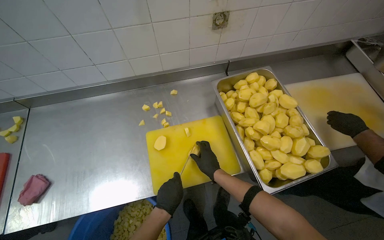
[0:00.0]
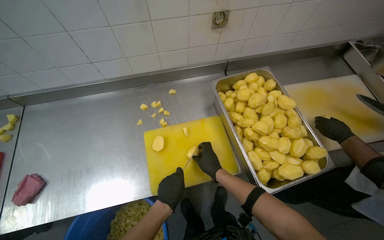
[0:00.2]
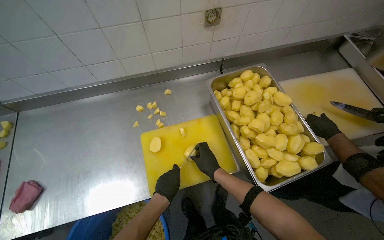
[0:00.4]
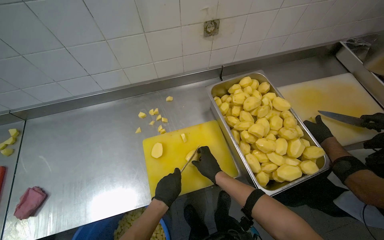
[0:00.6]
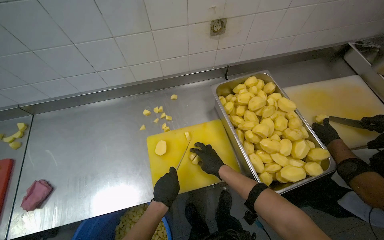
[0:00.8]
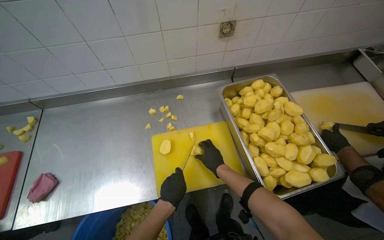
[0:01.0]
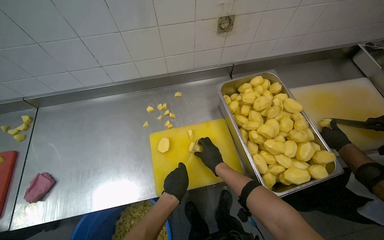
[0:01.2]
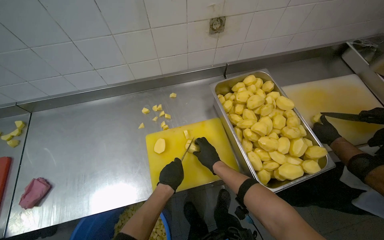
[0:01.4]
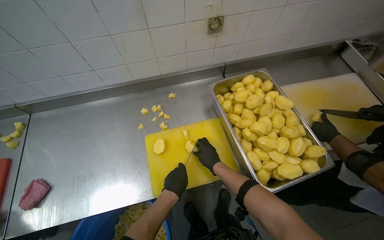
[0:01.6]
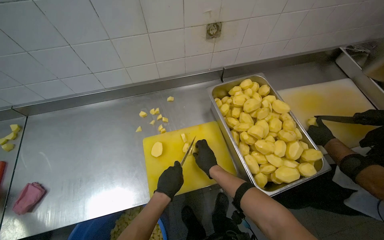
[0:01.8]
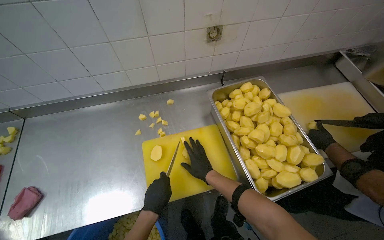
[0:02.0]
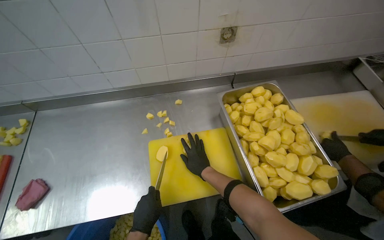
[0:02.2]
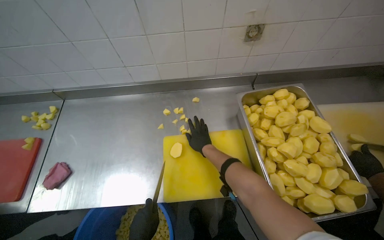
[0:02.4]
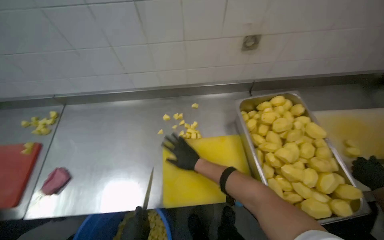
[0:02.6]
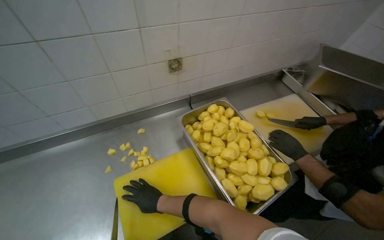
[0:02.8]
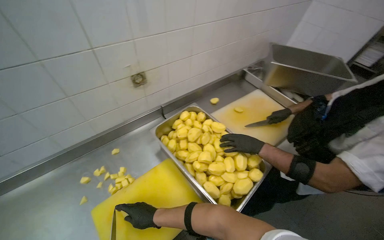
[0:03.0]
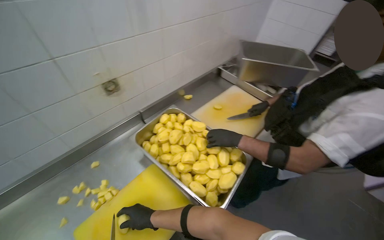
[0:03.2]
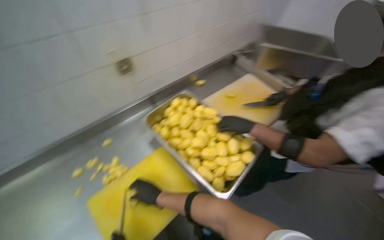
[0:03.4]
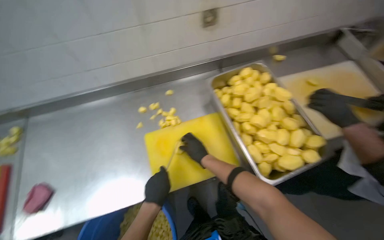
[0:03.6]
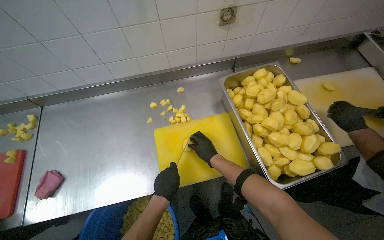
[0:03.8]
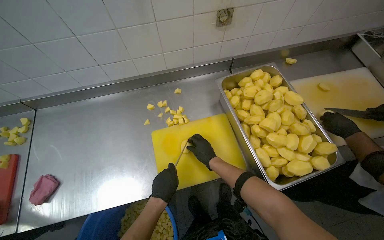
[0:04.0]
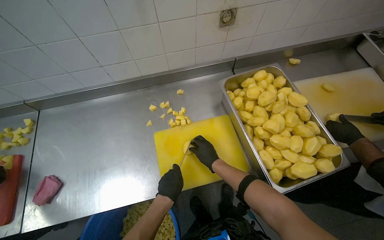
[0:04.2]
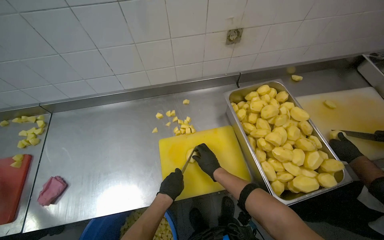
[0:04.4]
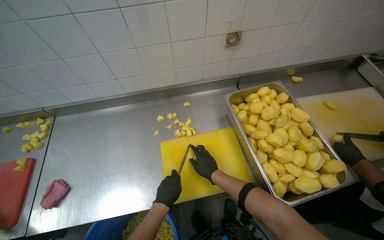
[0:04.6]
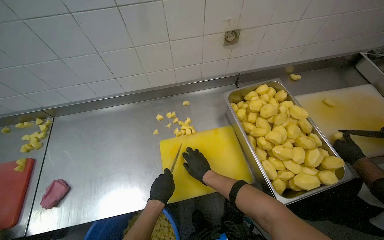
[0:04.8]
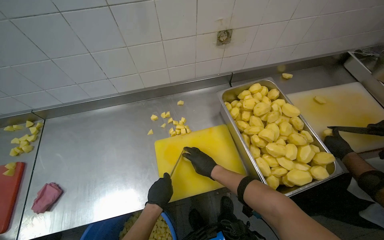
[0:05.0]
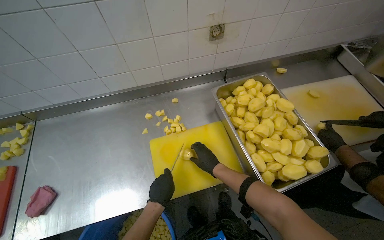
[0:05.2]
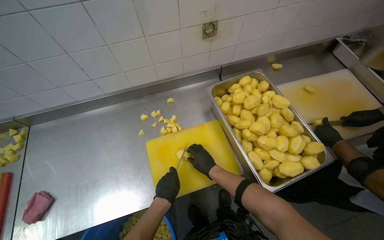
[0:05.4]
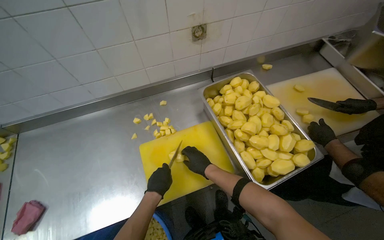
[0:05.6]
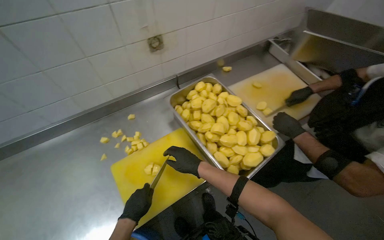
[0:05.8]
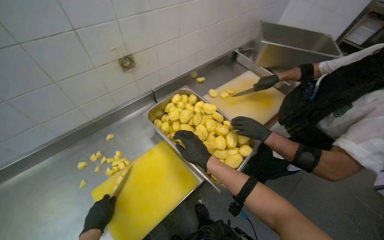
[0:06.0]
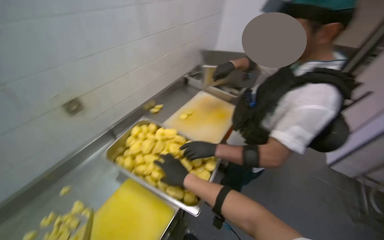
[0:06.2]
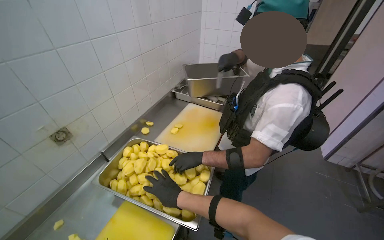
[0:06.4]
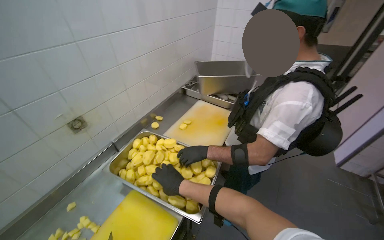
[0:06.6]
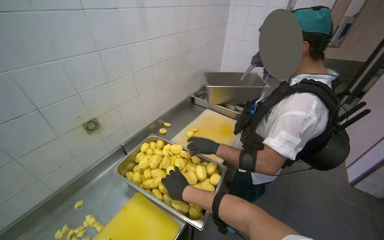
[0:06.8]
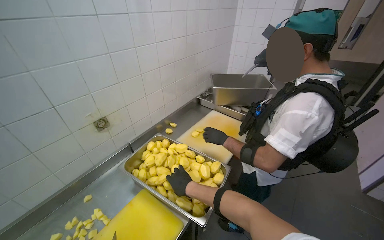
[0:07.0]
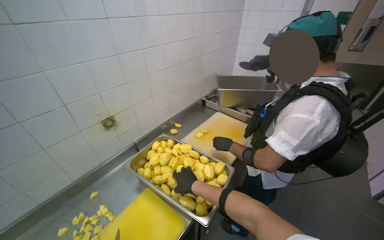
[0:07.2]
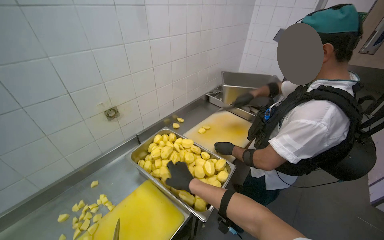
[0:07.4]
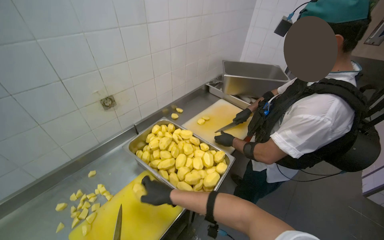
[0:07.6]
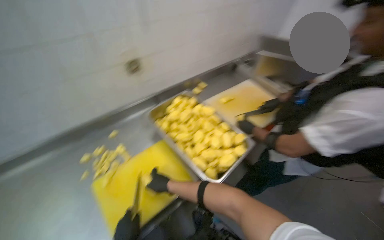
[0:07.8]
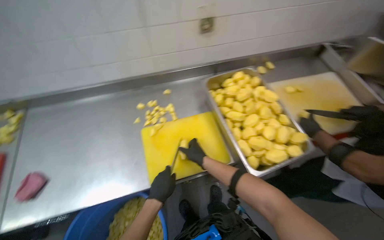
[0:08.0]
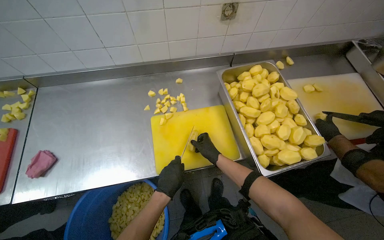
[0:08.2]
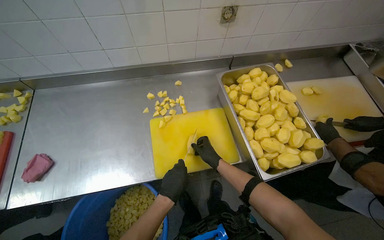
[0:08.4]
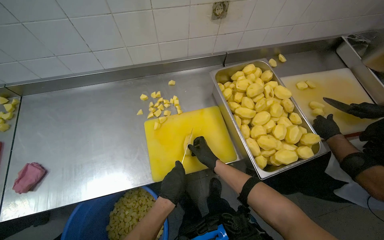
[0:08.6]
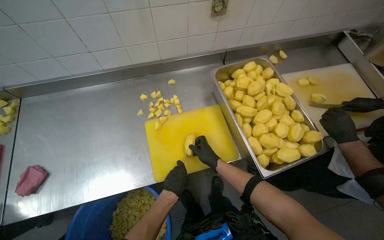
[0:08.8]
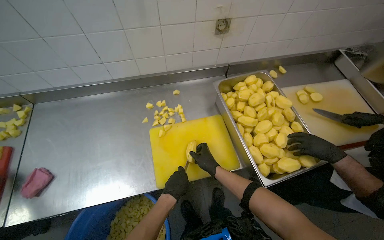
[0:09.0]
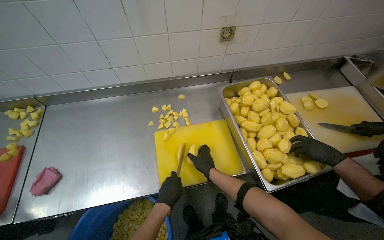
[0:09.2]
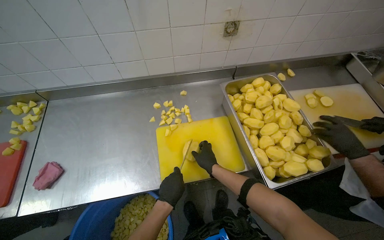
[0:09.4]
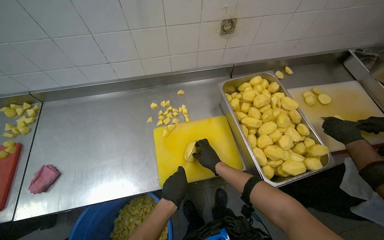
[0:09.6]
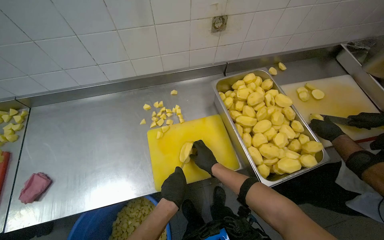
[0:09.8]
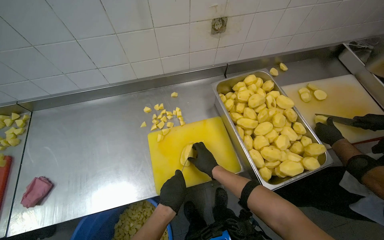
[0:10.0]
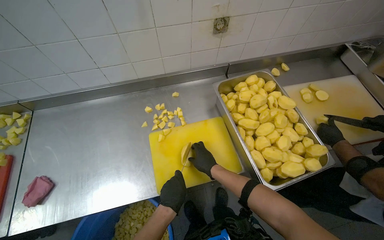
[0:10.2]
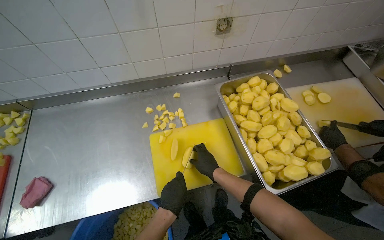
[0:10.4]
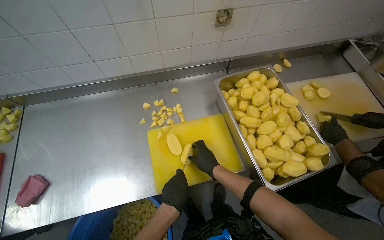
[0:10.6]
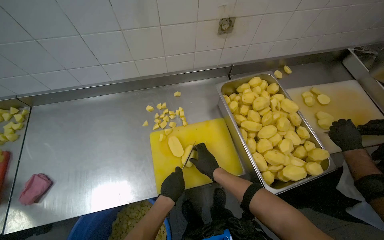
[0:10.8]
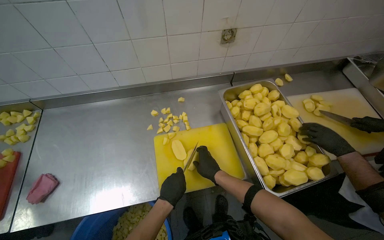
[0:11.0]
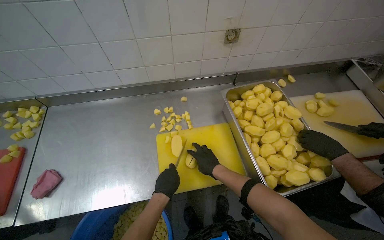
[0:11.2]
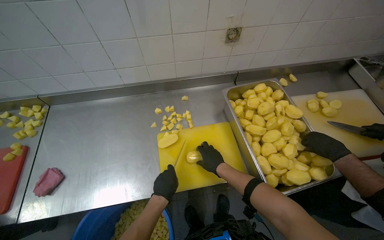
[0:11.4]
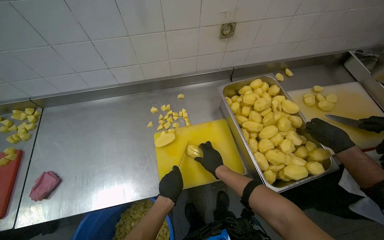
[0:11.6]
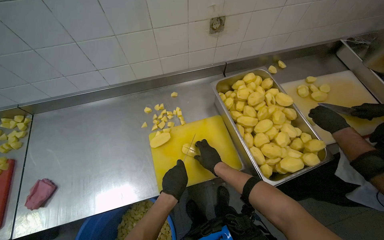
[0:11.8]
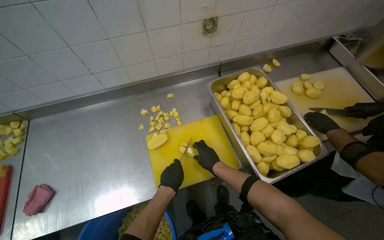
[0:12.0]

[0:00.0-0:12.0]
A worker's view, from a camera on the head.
Job: preparing food.
The whole recording: Cutting potatoes into cubes. The worker continues cutting peeled potatoes into cubes on a yellow cutting board.
0:00.0 to 0:01.6: The hands stay close to where they were, moving slightly.
0:01.6 to 0:03.0: The head turns to the right by some 25 degrees. The view tilts approximately 15 degrees upward.
0:03.0 to 0:04.4: The head turns to the left by approximately 25 degrees.
0:04.4 to 0:06.0: The wearer looks roughly 30 degrees further to the right.
0:07.6 to 0:09.0: The head rotates some 35 degrees to the left. The camera pitches downward, by approximately 20 degrees.
0:09.0 to 0:12.0: The hands make small movements and keep their place.

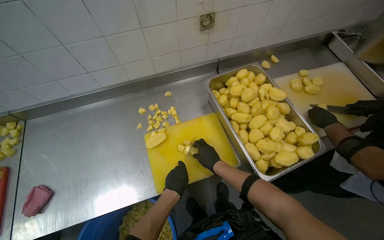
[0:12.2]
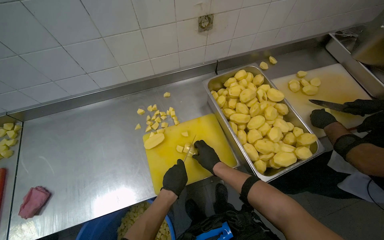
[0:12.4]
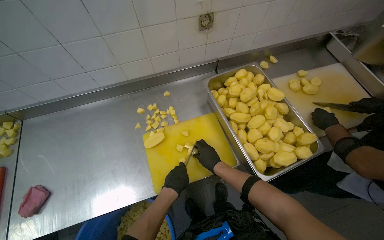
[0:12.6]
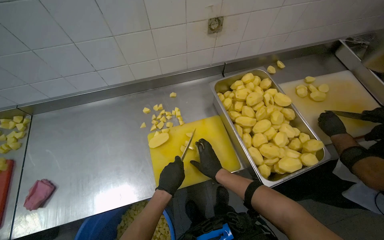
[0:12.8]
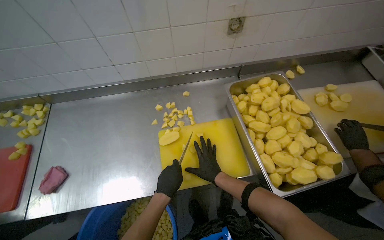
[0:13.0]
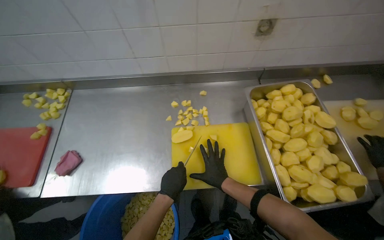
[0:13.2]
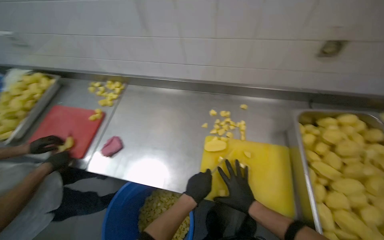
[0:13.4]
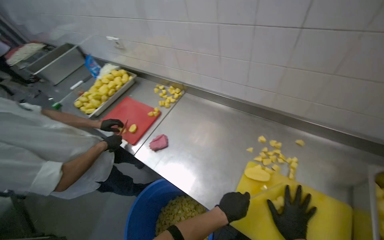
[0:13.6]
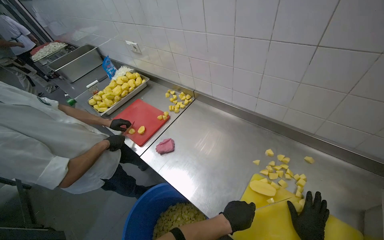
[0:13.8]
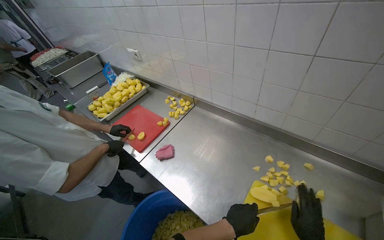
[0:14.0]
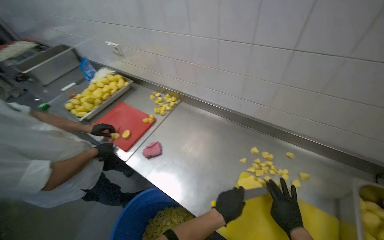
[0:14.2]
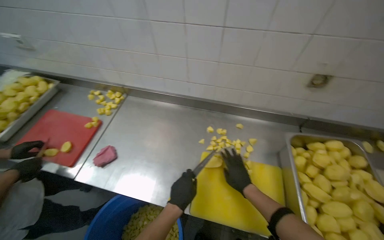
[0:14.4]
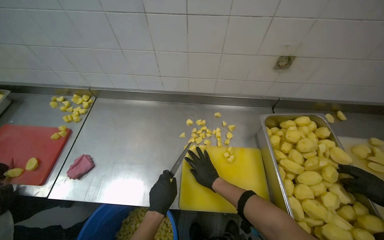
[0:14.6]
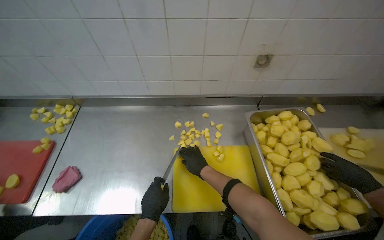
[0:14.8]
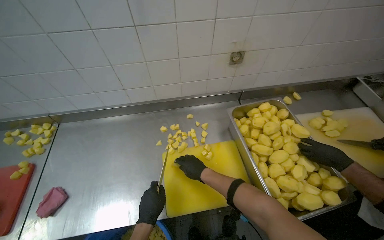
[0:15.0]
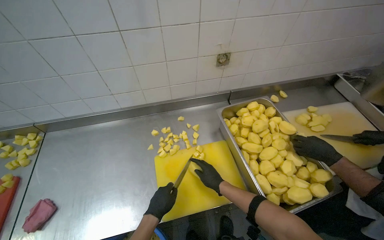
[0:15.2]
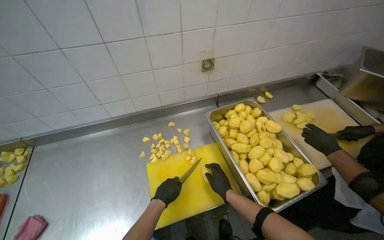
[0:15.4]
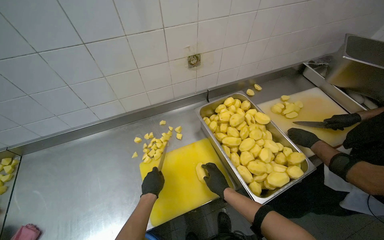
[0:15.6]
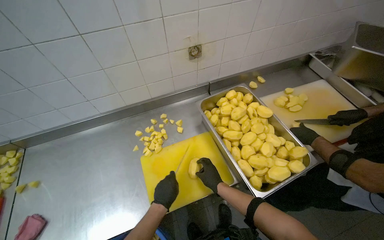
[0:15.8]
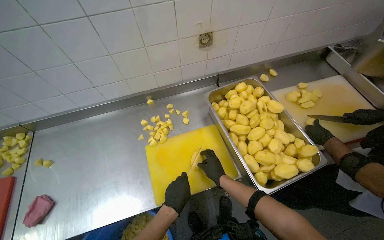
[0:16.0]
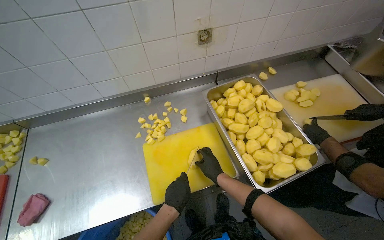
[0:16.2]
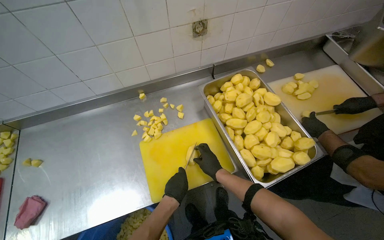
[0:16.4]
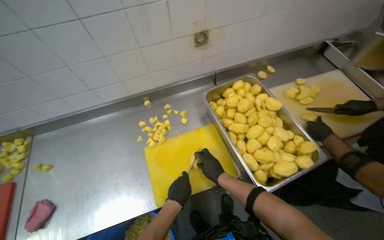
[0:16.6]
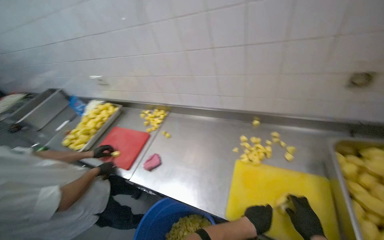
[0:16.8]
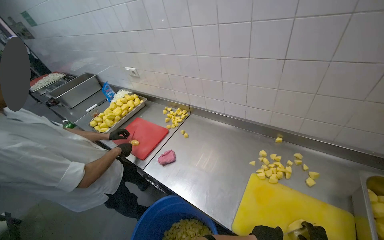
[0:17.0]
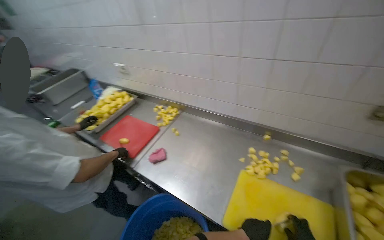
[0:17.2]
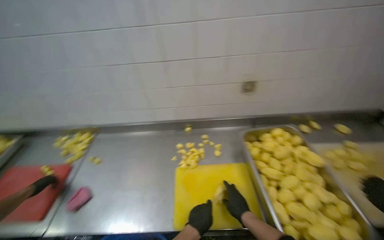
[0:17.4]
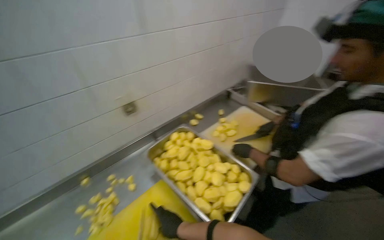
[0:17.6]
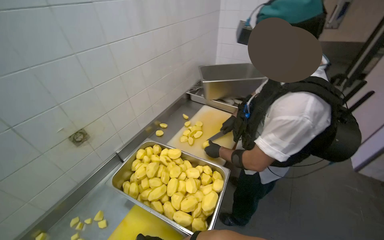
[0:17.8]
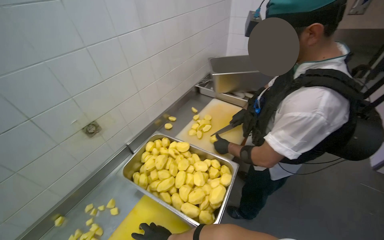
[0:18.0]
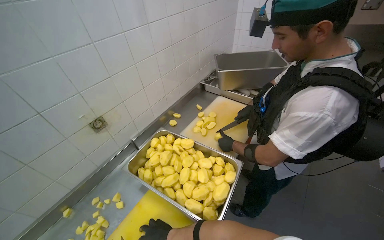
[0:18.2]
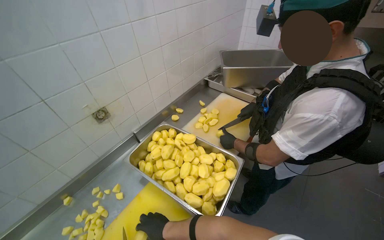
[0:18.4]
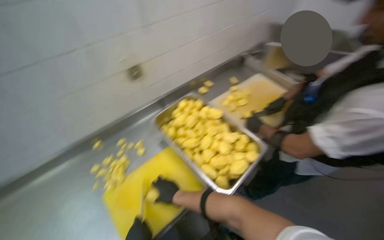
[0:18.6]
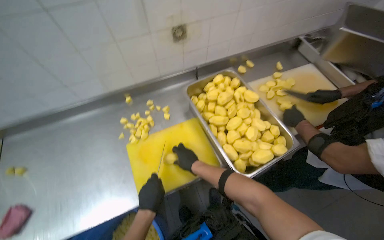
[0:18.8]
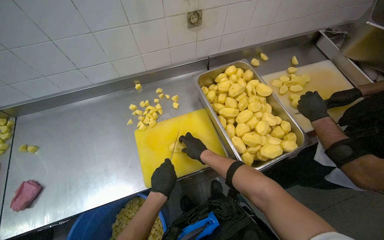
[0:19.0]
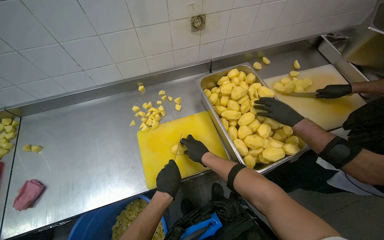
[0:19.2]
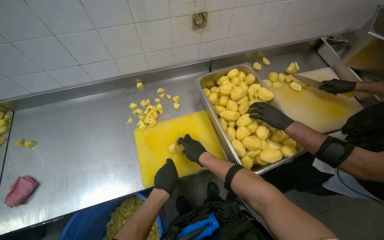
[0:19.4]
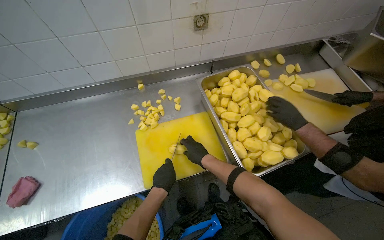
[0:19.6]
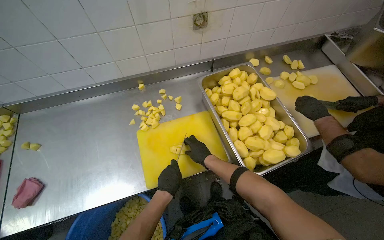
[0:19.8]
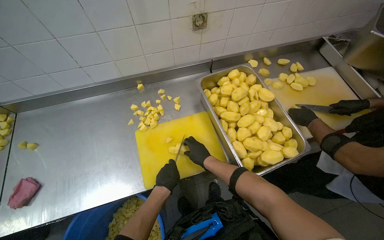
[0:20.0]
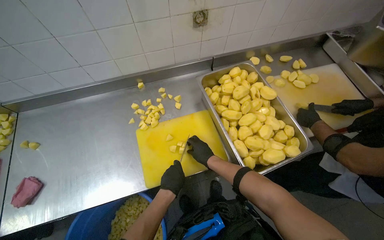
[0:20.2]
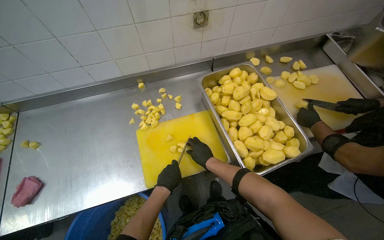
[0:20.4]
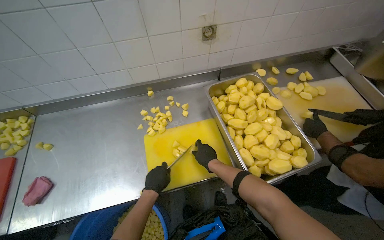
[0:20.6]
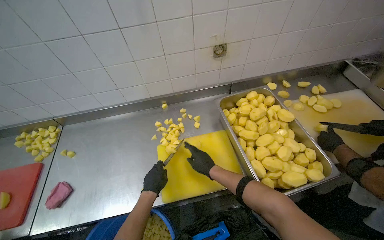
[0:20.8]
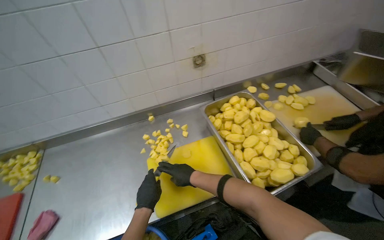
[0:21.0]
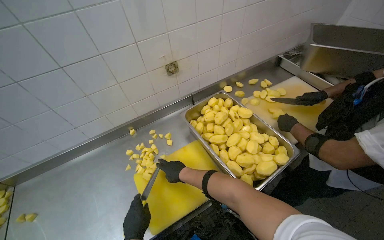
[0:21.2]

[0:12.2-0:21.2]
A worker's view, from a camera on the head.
Job: preparing food.
The whole recording: Cutting potatoes into cubes. The worker continues cutting peeled potatoes into cubes on a yellow cutting board.
0:12.2 to 0:13.8: The wearer looks approximately 60 degrees further to the left.
0:13.8 to 0:15.2: The head turns to the right by approximately 50 degrees.
0:15.2 to 0:16.6: The left hand is displaced to the right by roughly 10 cm.
0:16.6 to 0:18.2: The wearer looks some 35 degrees further to the right.
0:18.2 to 0:19.8: The wearer's head swings roughly 35 degrees to the left. The camera pitches downward, by about 20 degrees.
0:19.8 to 0:21.2: The wearer looks about 15 degrees further upward. The left hand travels to the left by roughly 10 cm.
